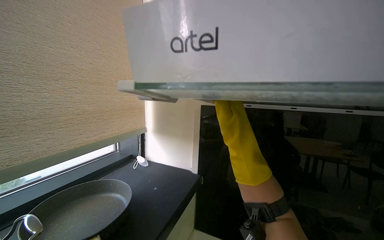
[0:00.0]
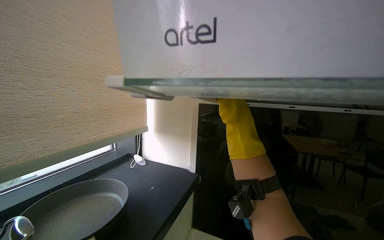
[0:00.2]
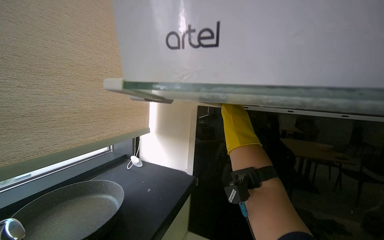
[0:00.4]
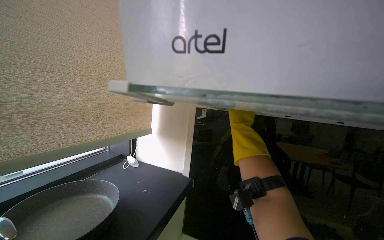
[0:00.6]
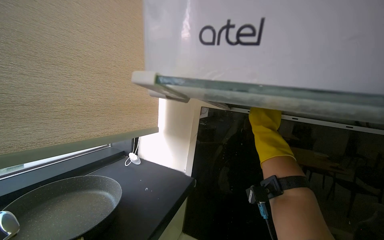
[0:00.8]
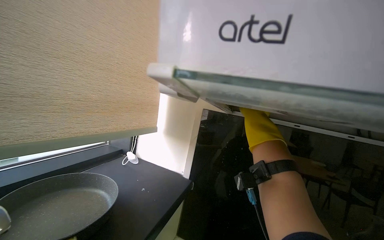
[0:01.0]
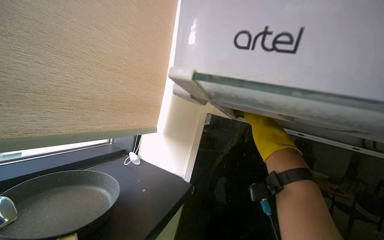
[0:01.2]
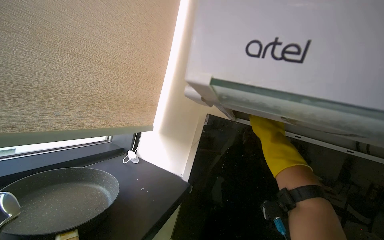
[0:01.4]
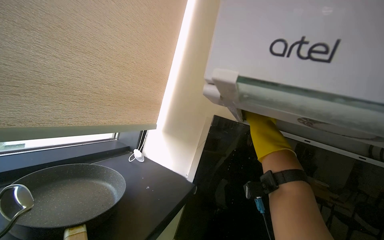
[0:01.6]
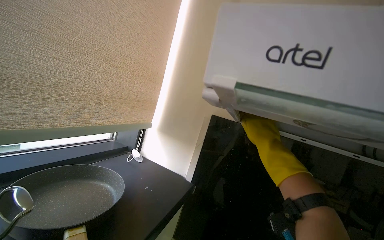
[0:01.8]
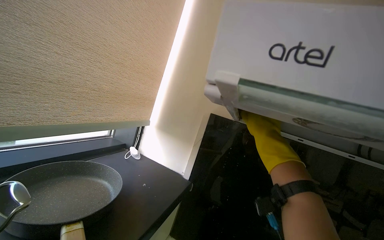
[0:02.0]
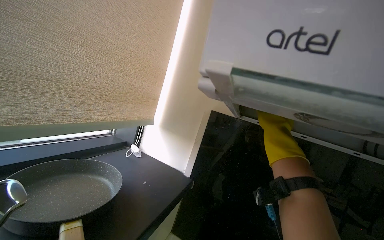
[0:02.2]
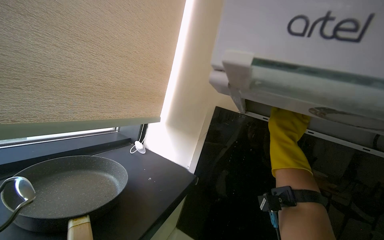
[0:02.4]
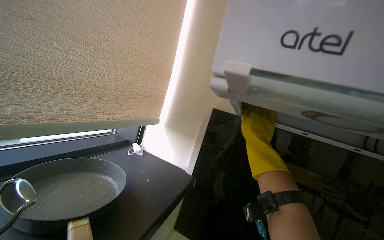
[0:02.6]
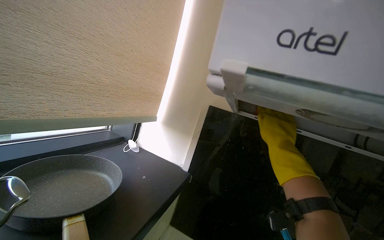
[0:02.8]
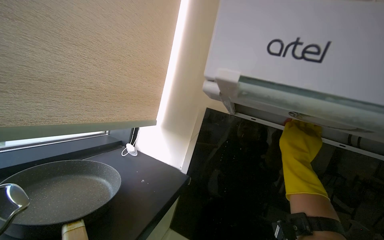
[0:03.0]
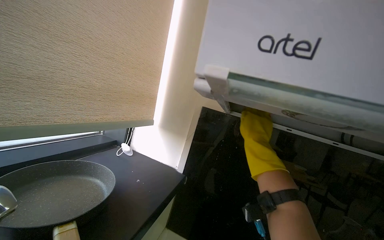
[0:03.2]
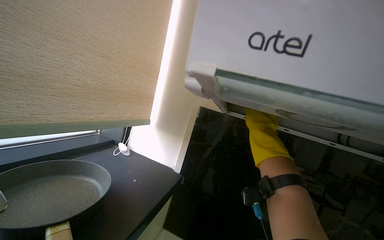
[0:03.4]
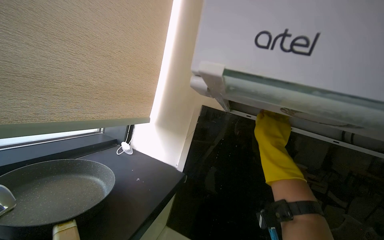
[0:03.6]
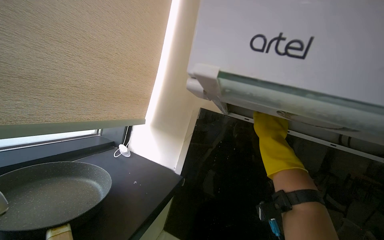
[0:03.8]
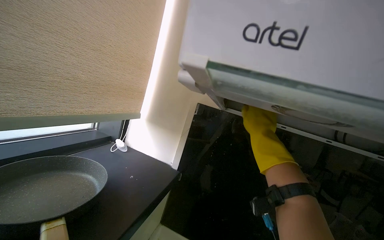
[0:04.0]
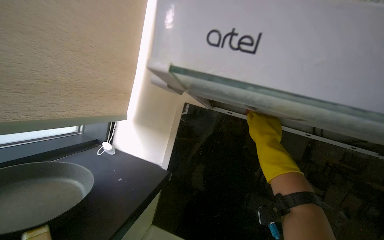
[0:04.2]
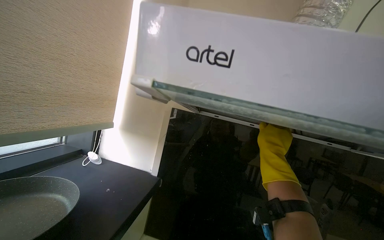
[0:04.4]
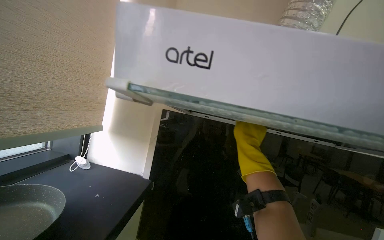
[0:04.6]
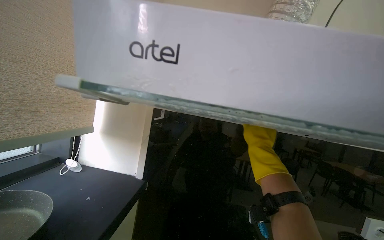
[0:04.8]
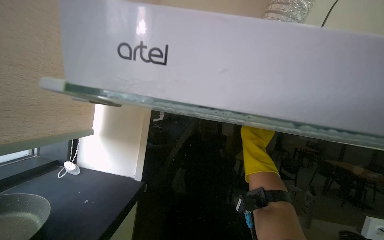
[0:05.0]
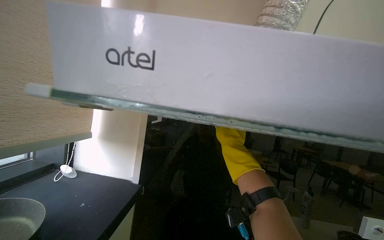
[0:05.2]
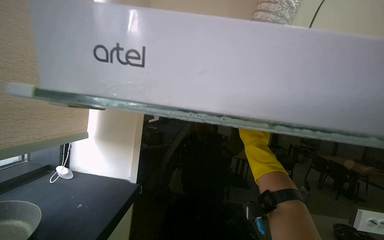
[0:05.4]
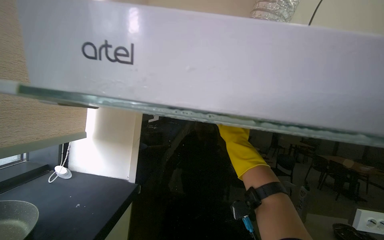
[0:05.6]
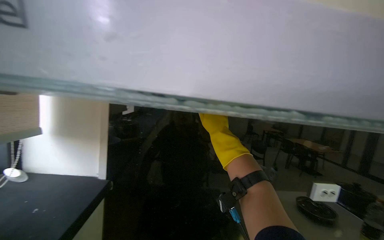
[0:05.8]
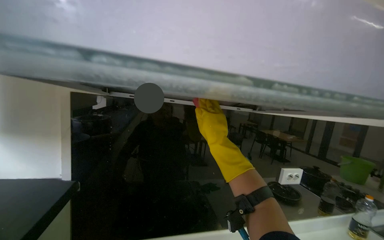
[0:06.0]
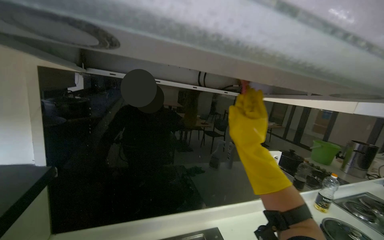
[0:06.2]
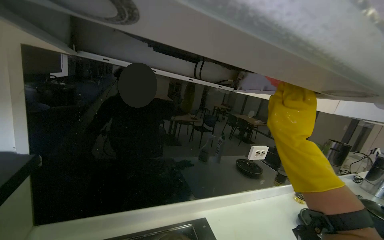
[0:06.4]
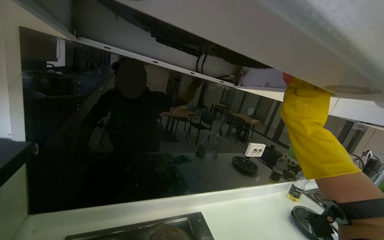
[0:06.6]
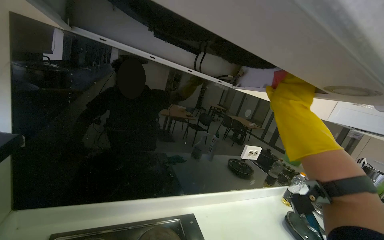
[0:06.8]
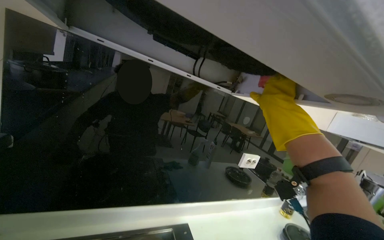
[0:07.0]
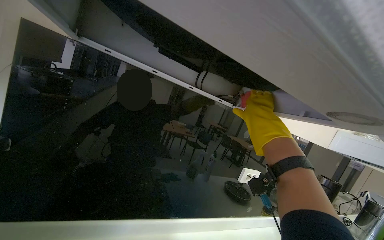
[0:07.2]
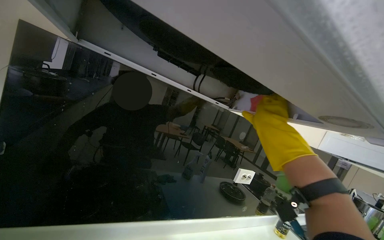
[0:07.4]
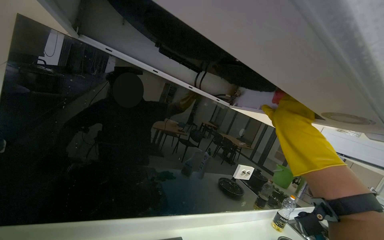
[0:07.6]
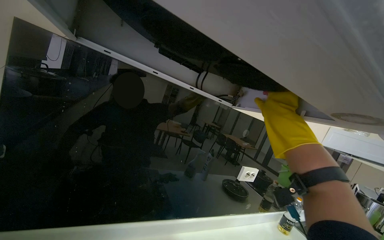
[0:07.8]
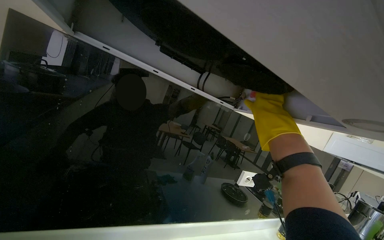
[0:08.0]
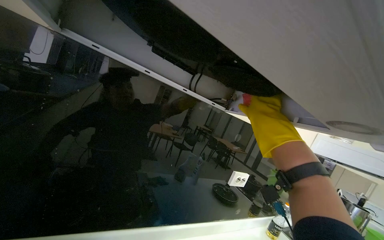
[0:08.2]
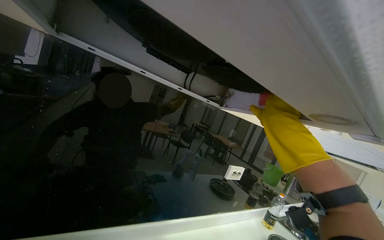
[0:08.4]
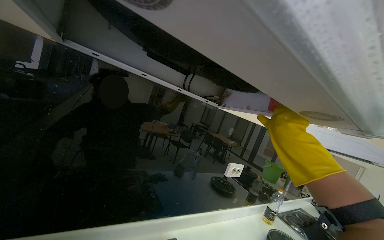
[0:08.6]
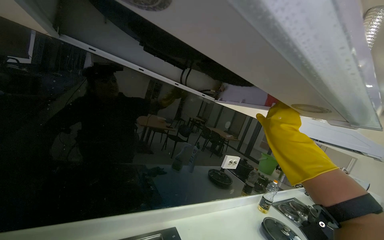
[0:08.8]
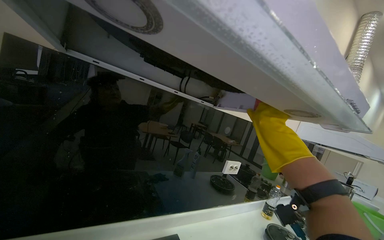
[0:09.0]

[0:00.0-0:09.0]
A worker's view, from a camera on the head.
Job: cleaning kitchen.
The whole recording: Wiping kitchen backsplash and hood. The worker wipes the kitchen backsplash and the underside of the range hood with a sponge.
0:03.0 to 0:04.4: The right hand moves nearer to the camera, roughly 10 cm.
0:04.4 to 0:06.0: The camera sweeps to the right, by roughly 20 degrees. The right hand moves about 25 cm farther from the camera and comes back.
0:06.0 to 0:07.6: The camera is aimed roughly 15 degrees further to the right. The right hand heads to the right, covering some 30 cm.

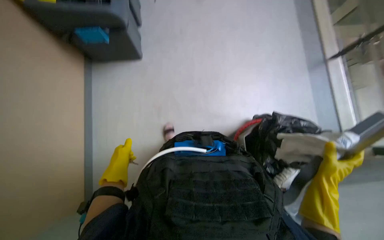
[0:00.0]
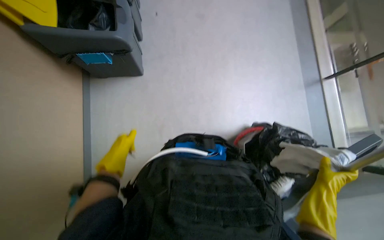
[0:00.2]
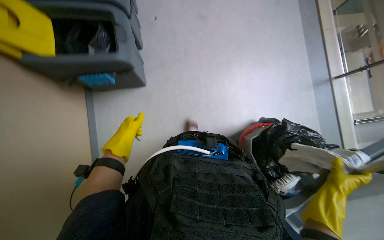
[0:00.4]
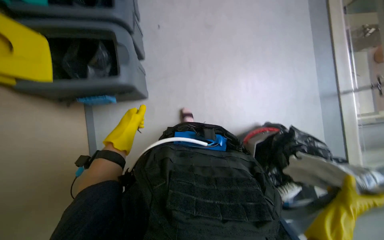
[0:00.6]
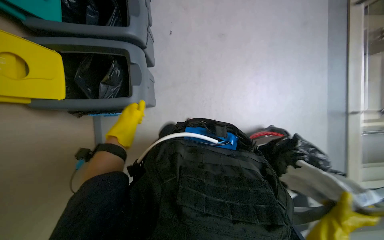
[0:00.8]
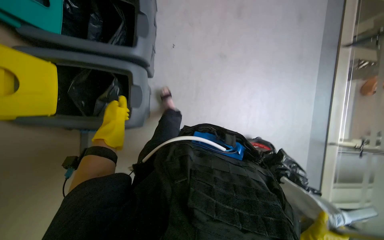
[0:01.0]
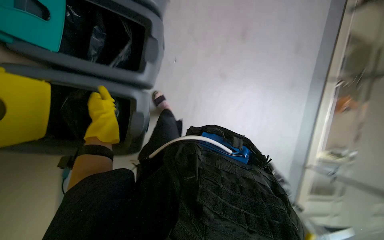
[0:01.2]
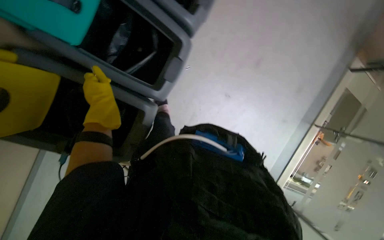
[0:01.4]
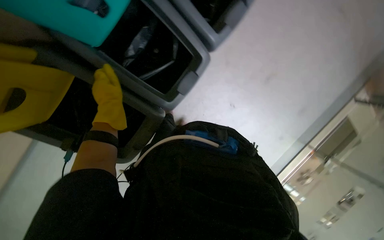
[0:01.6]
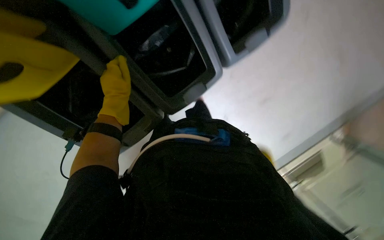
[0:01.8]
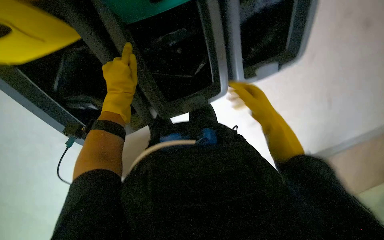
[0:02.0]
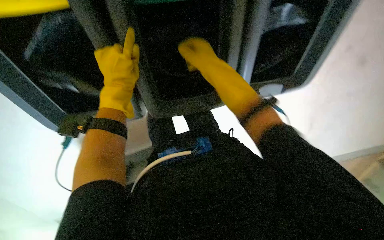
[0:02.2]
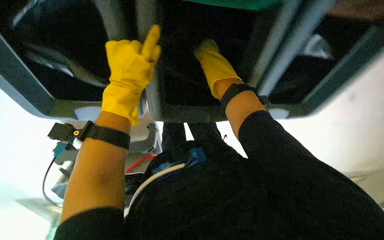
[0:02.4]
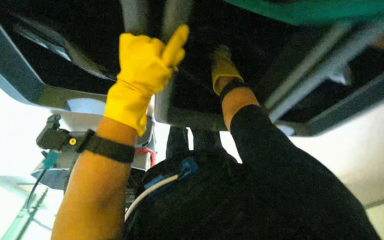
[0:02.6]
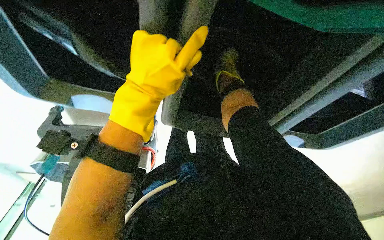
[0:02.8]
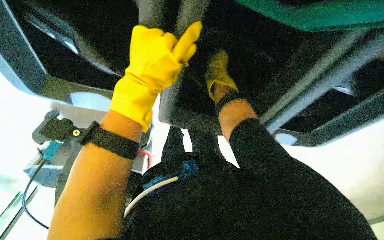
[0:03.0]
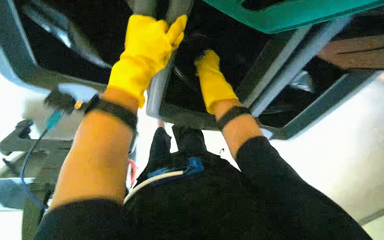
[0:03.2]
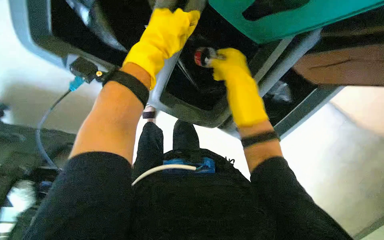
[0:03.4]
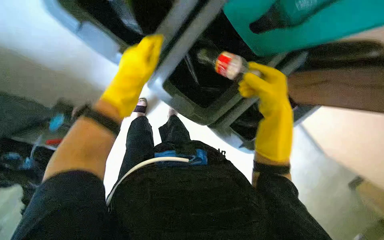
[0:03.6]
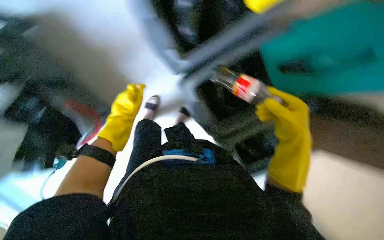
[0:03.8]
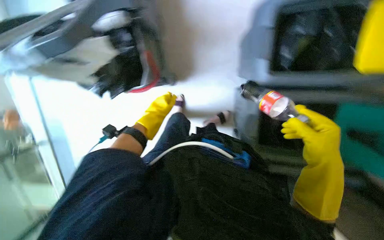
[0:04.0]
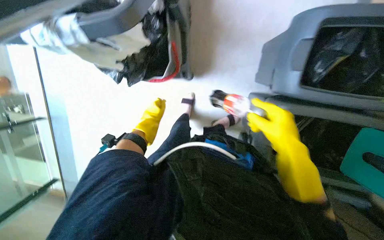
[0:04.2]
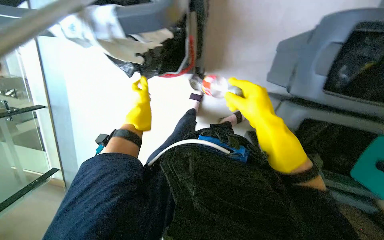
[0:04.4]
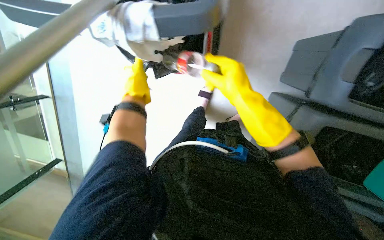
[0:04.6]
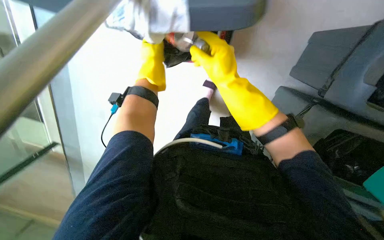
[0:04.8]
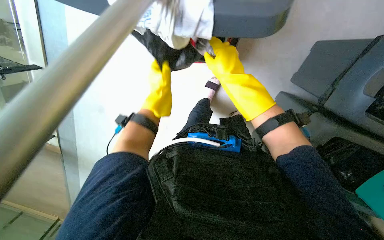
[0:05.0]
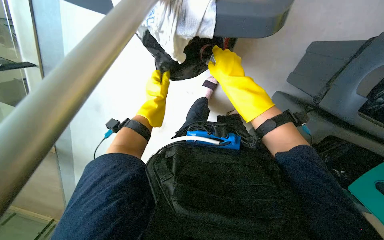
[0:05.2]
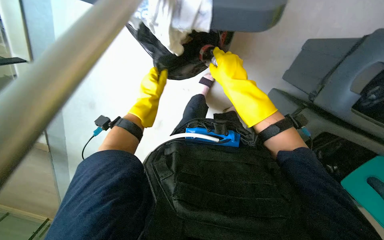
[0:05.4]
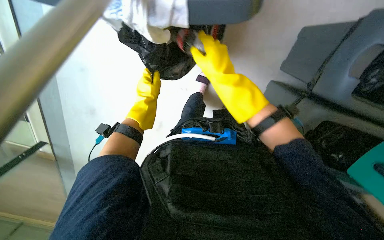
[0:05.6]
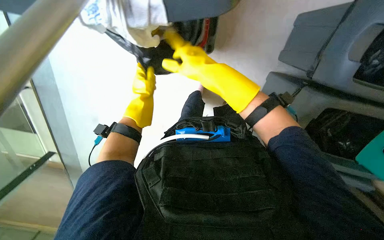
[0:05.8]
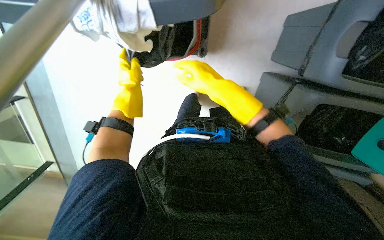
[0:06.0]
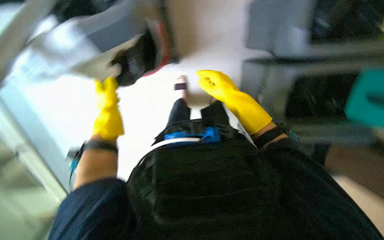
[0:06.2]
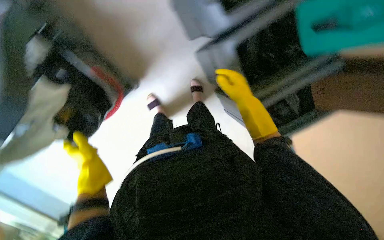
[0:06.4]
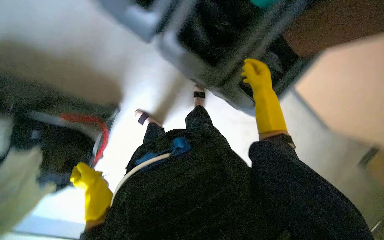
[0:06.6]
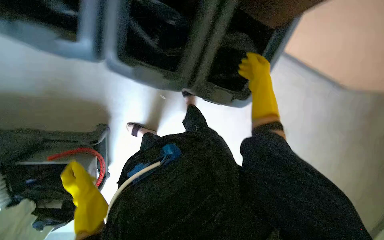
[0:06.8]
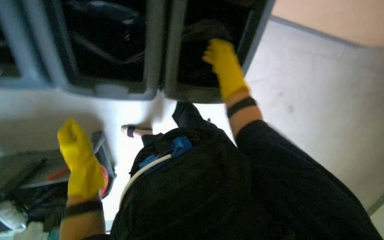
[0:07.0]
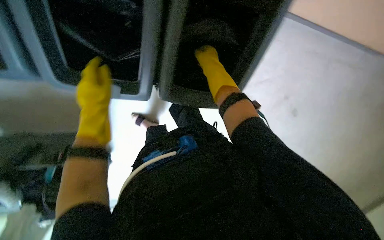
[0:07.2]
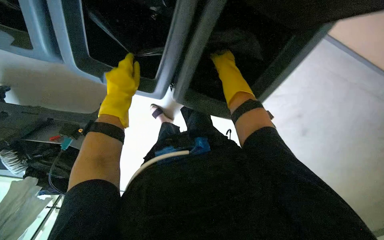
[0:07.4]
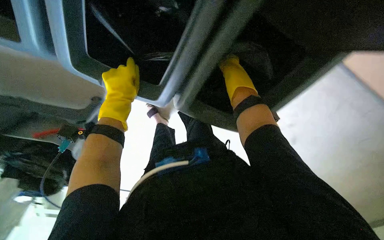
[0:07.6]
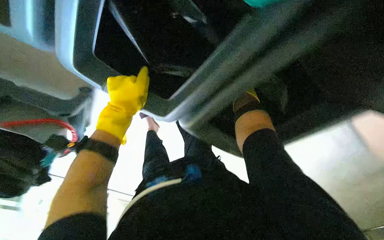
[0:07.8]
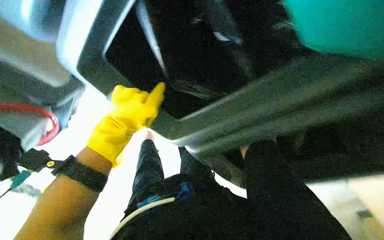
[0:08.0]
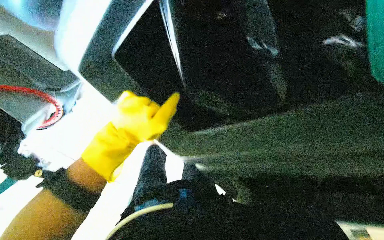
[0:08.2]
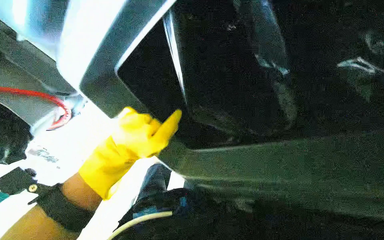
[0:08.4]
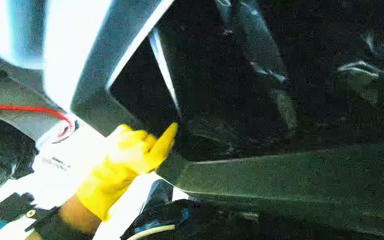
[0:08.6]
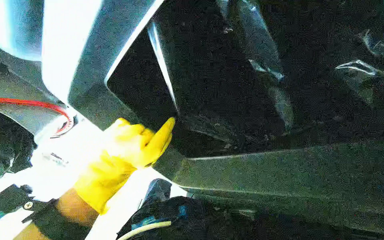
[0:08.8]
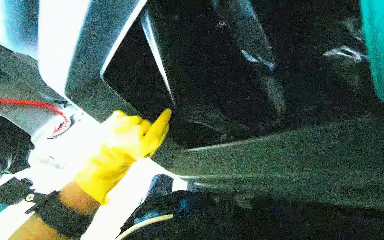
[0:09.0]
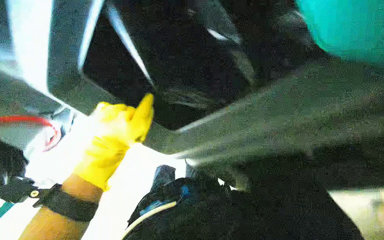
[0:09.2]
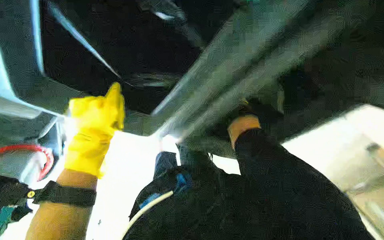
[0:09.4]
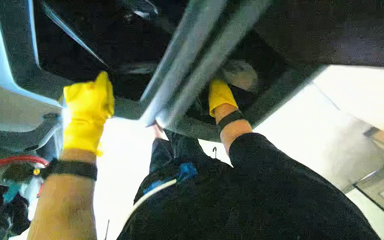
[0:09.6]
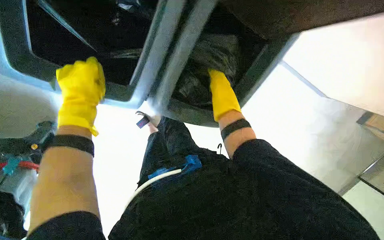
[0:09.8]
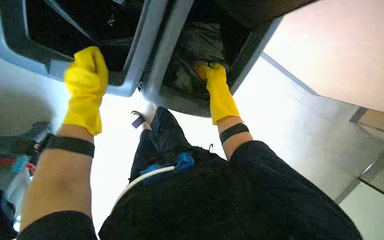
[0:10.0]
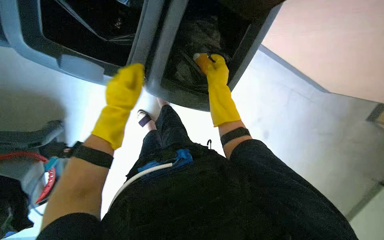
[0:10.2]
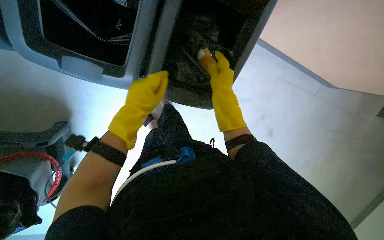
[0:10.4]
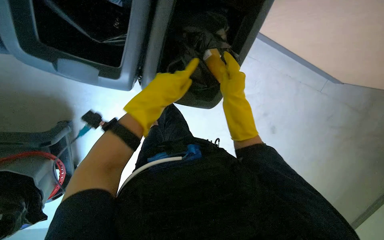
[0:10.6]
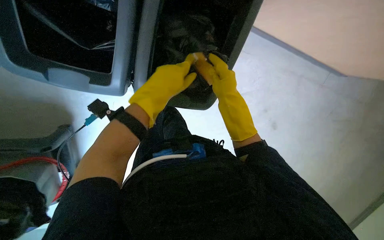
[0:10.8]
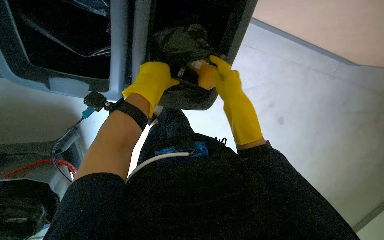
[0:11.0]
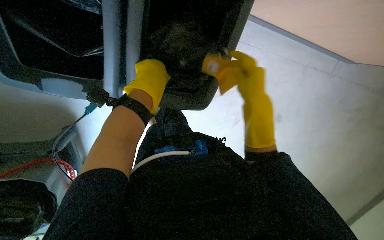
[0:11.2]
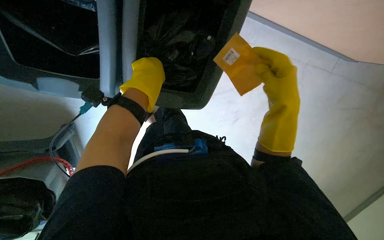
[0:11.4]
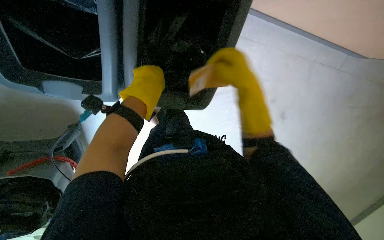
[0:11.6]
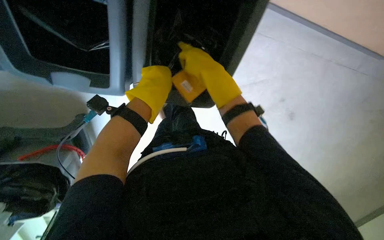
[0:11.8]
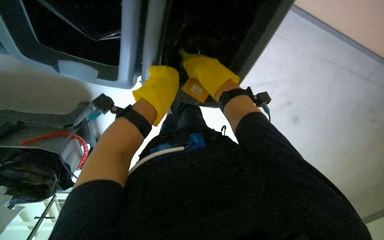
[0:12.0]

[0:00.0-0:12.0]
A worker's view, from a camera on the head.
Job: managing trash.
The whole recording: Collecting trash from bin. The worker collects trash from the trash bin.
0:00.0 to 0:01.6: The left hand moves up the picture, about 35 cm.
0:01.6 to 0:03.0: The camera is aimed roughly 25 degrees further to the right. The scene rotates clockwise by roughly 50 degrees.
0:04.4 to 0:06.0: The right hand moves to the left and up the picture, some 30 cm. Meanwhile the left hand goes roughly 10 cm up the picture.
0:06.0 to 0:07.6: The left hand travels down the picture and back again, about 25 cm each way. The right hand travels to the right, up the picture and farther from the camera by about 25 cm.
0:07.6 to 0:09.0: The left hand goes some 15 cm down the picture and nearer to the camera.
0:09.0 to 0:10.4: The left hand goes roughly 10 cm farther from the camera.
0:10.4 to 0:12.0: The left hand travels up the picture by roughly 10 cm. The right hand goes nearer and farther, some 20 cm each way, reversing 2 times.
